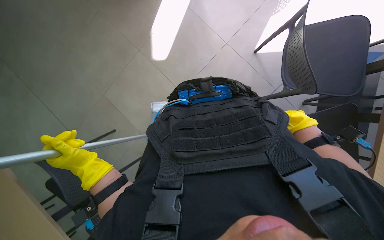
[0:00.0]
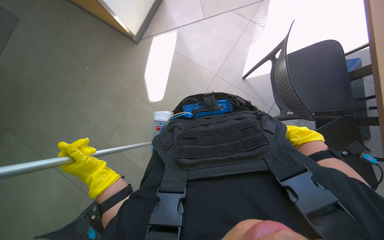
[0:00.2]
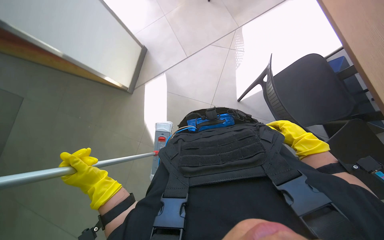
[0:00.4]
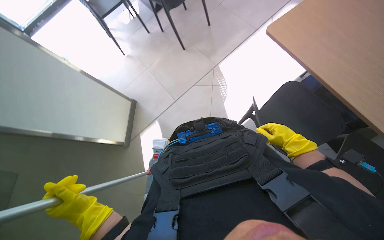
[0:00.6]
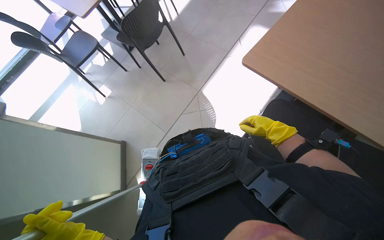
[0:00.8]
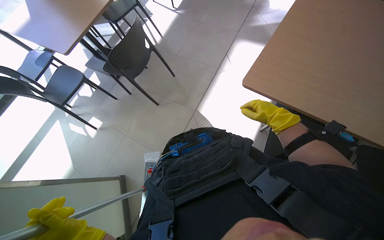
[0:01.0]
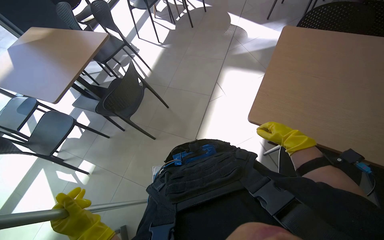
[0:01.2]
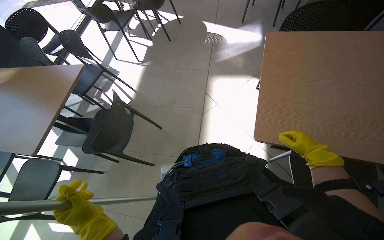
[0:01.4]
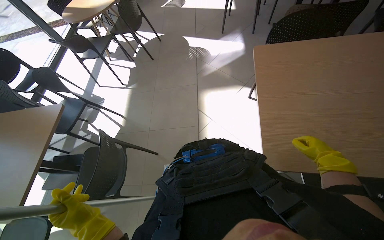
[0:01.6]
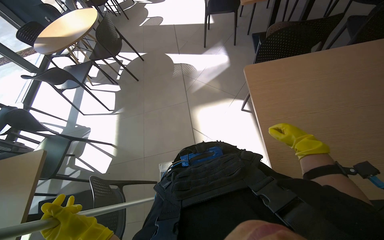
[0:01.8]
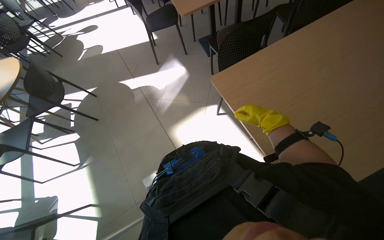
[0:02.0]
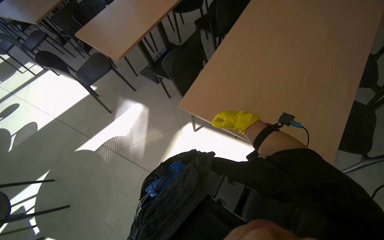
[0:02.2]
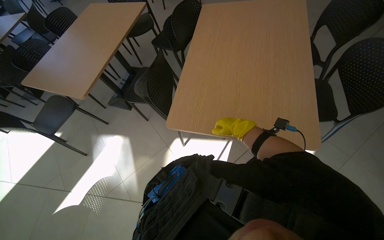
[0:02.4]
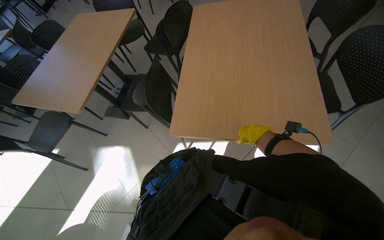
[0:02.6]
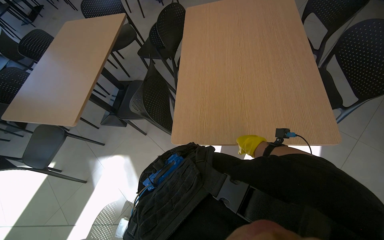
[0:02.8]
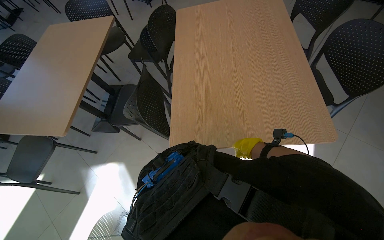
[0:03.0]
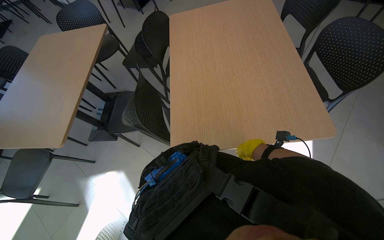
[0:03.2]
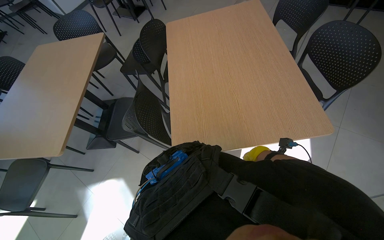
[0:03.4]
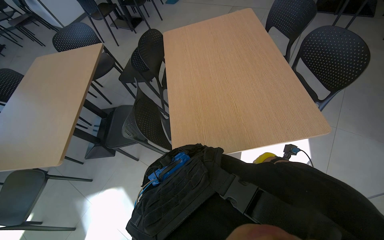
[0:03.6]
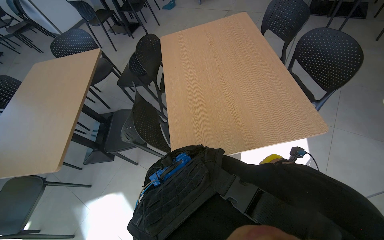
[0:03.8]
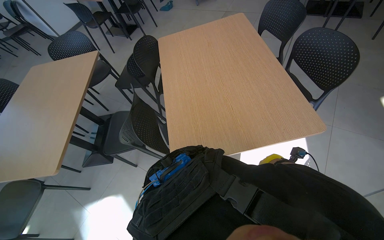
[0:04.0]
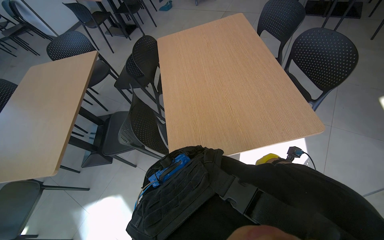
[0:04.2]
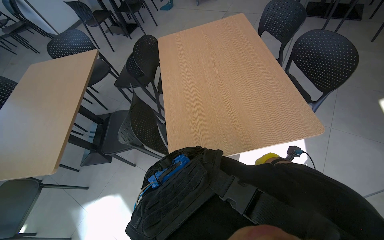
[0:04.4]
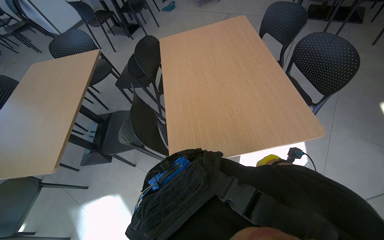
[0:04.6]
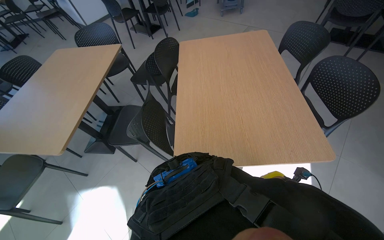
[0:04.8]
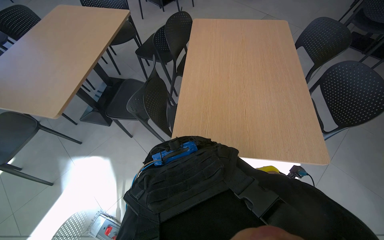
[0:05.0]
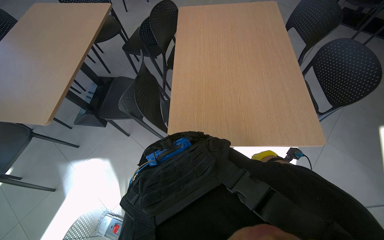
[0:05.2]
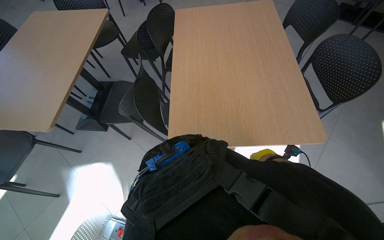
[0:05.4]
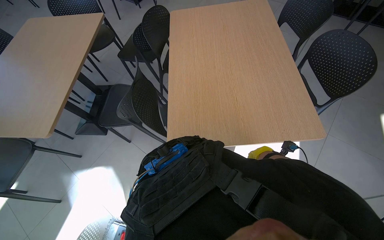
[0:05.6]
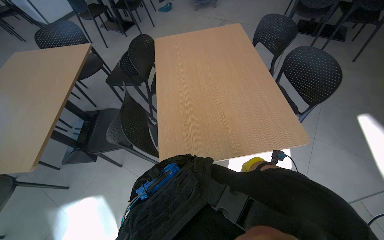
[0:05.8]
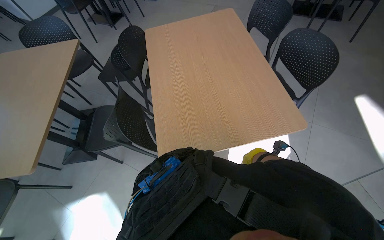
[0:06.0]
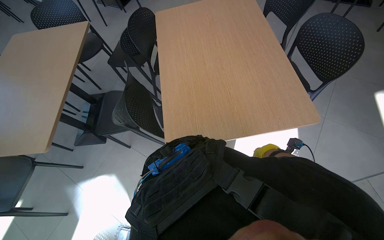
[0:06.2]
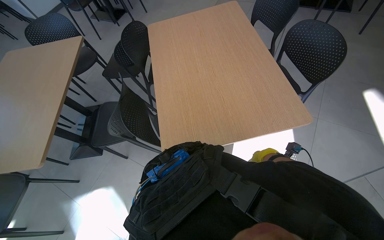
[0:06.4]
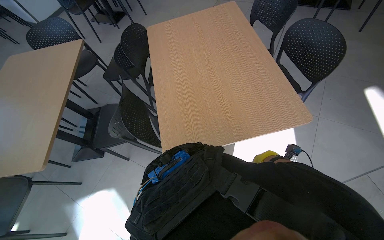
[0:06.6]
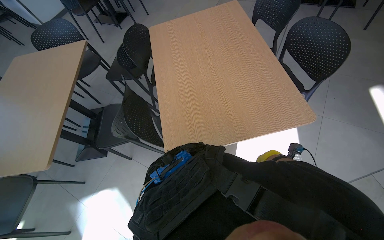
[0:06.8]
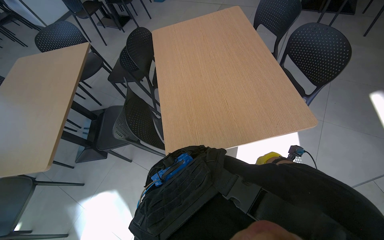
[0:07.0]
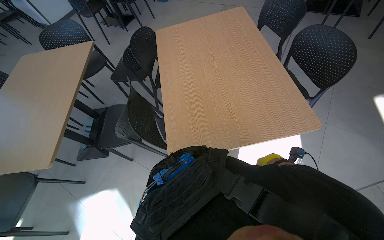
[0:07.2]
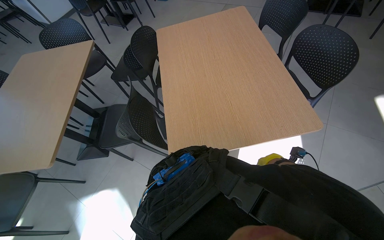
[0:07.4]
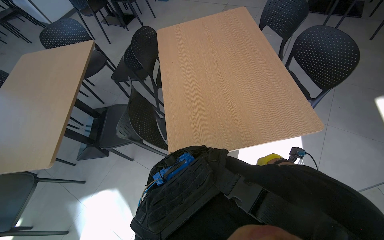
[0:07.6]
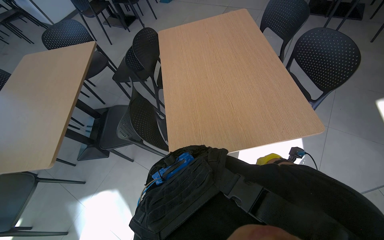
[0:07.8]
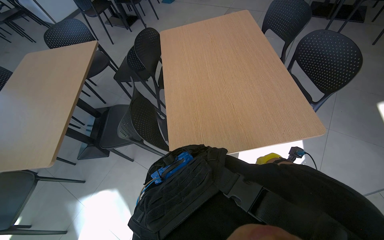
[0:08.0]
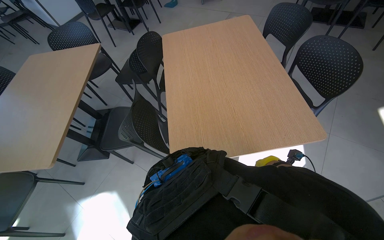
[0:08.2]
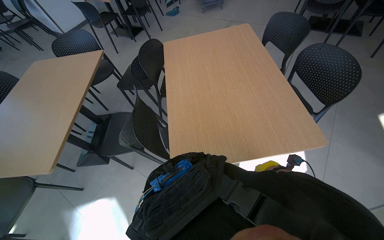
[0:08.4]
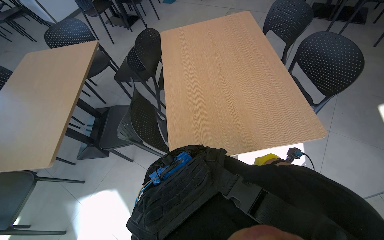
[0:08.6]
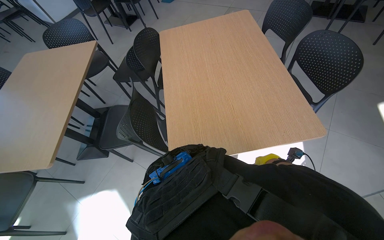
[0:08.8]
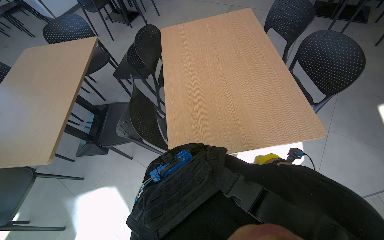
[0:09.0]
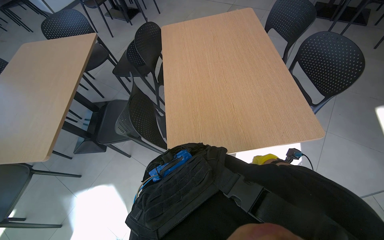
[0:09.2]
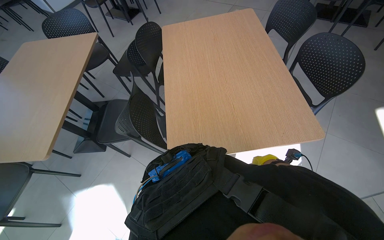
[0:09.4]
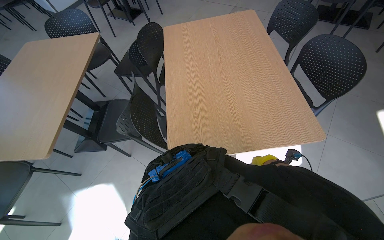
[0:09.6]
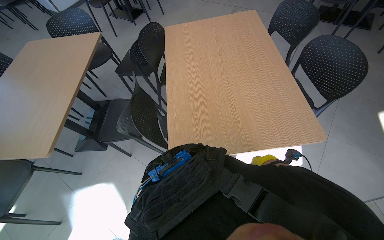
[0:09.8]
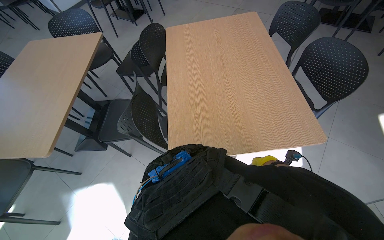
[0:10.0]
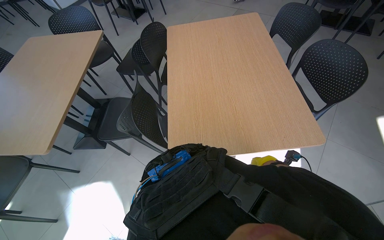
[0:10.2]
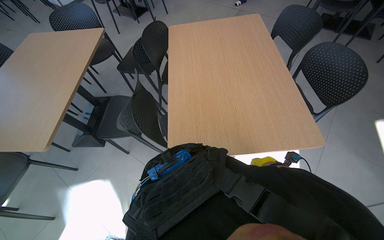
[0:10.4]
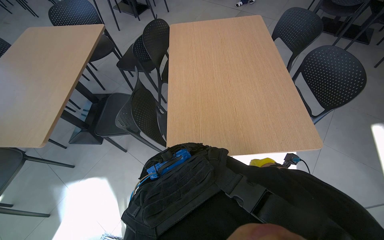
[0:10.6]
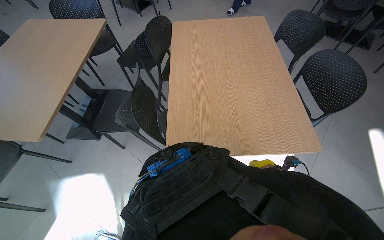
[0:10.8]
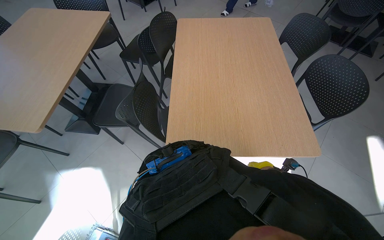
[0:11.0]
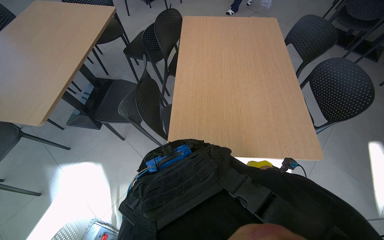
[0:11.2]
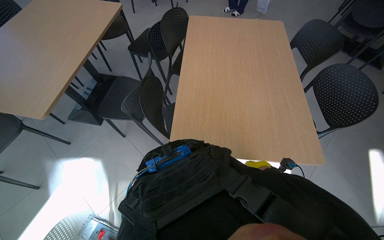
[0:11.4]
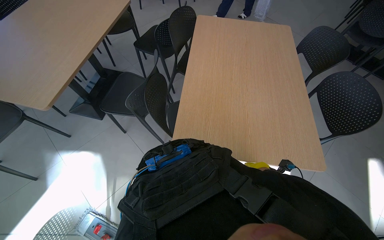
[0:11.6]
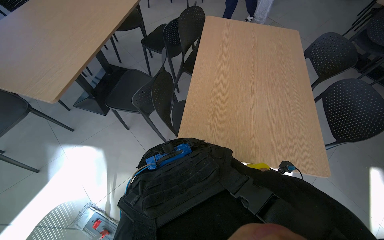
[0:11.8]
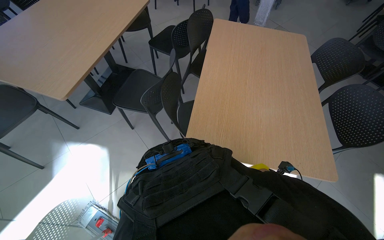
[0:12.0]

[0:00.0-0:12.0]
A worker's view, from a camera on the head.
Job: mopping floor.
The whole recording: Mopping floor. The worker mops the floor with a flat mop, occasionally rinsing and wringing the mop head.
0:00.0 to 0:01.6: The camera is carried some 50 cm. The head turns to the right by some 55 degrees. The view tilts roughly 35 degrees upward.
0:01.6 to 0:03.0: The wearer moves some 60 cm. The wearer looks approximately 95 degrees further to the right. The camera pitches upward, by about 15 degrees.

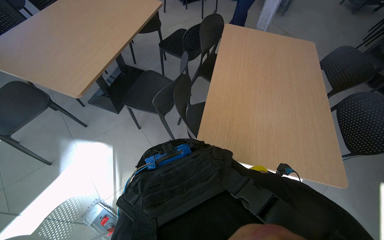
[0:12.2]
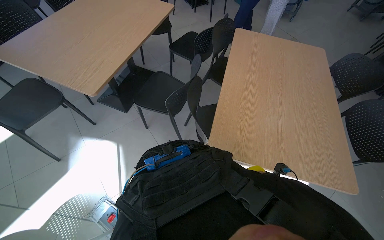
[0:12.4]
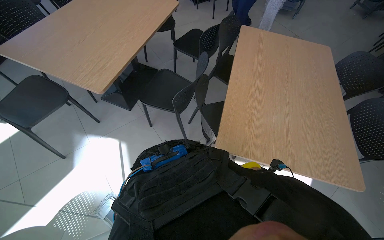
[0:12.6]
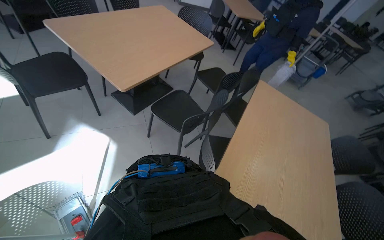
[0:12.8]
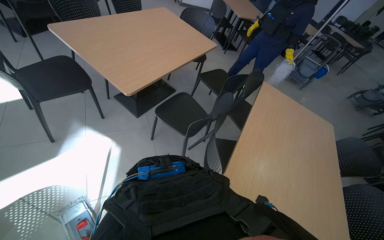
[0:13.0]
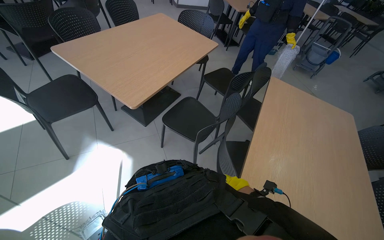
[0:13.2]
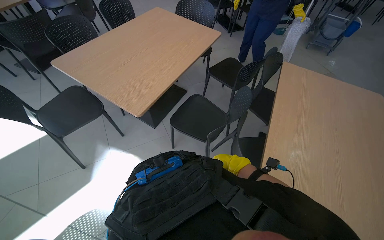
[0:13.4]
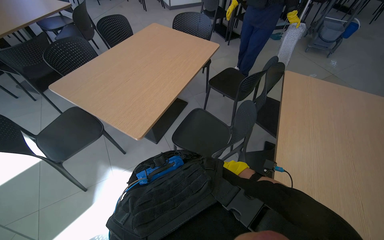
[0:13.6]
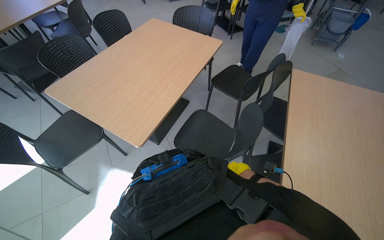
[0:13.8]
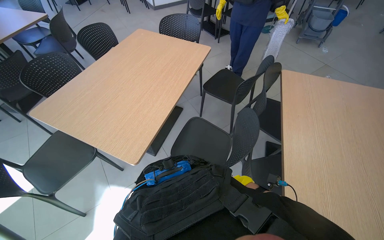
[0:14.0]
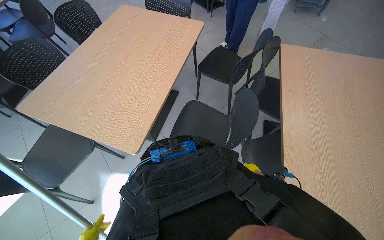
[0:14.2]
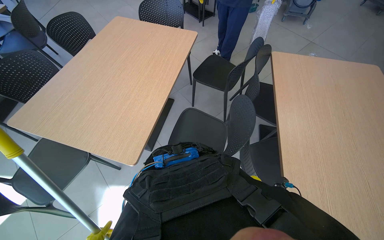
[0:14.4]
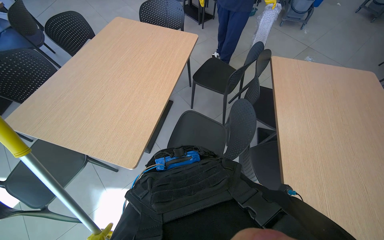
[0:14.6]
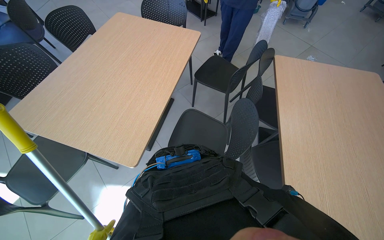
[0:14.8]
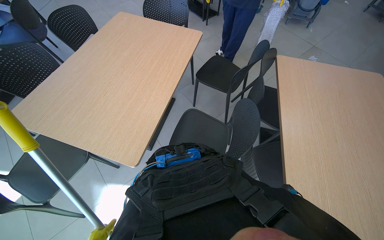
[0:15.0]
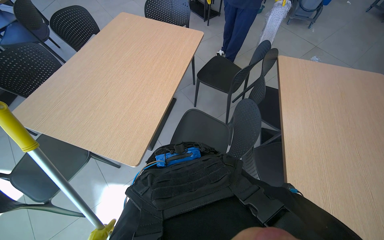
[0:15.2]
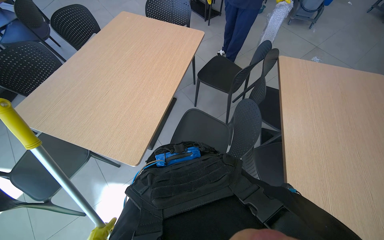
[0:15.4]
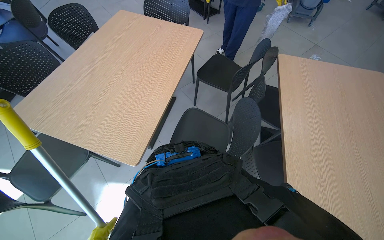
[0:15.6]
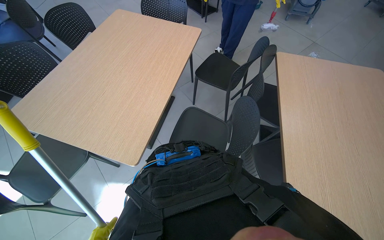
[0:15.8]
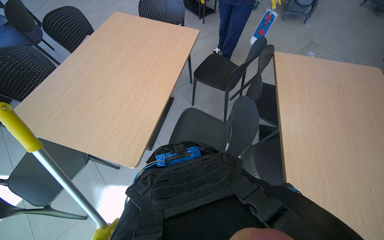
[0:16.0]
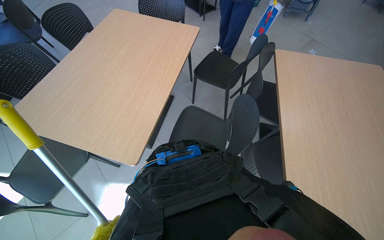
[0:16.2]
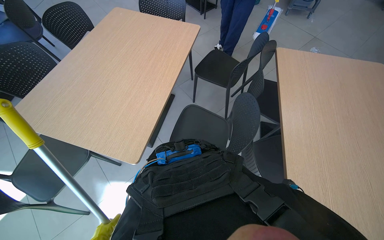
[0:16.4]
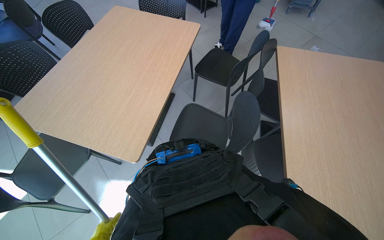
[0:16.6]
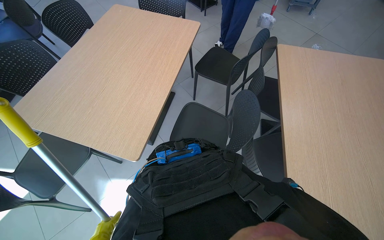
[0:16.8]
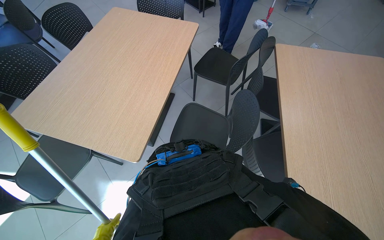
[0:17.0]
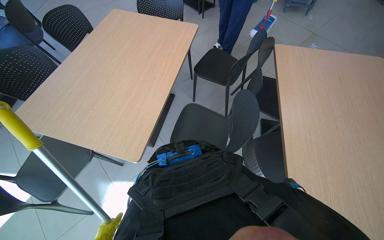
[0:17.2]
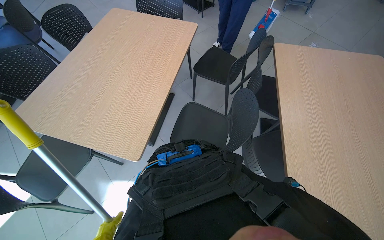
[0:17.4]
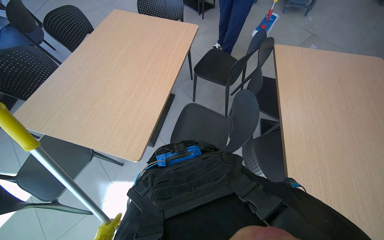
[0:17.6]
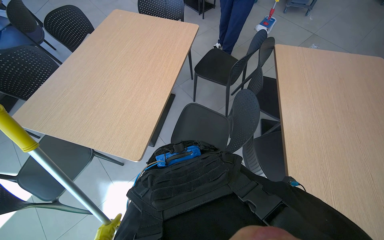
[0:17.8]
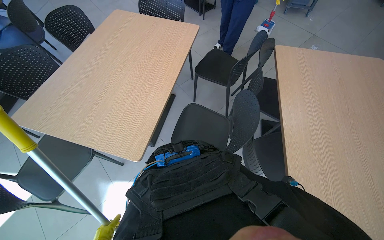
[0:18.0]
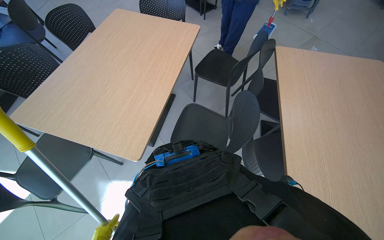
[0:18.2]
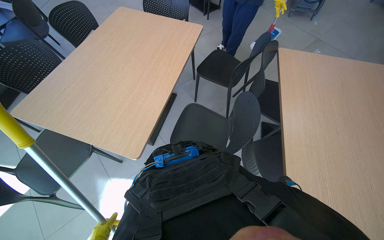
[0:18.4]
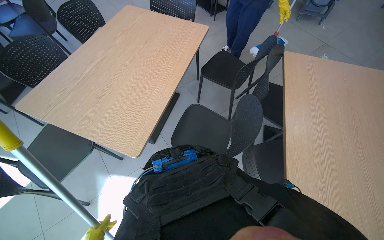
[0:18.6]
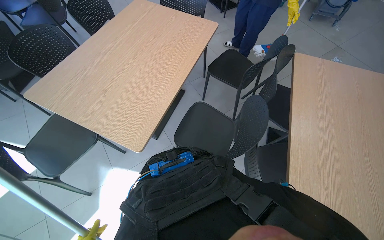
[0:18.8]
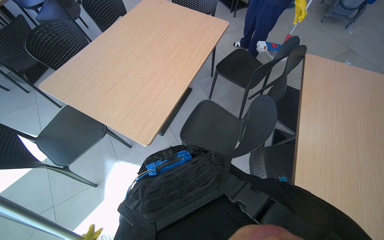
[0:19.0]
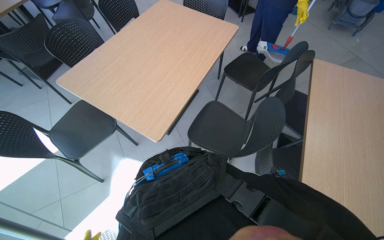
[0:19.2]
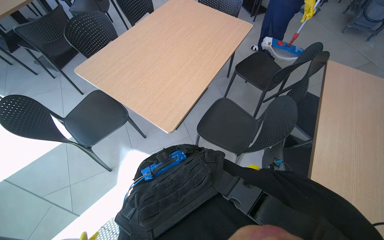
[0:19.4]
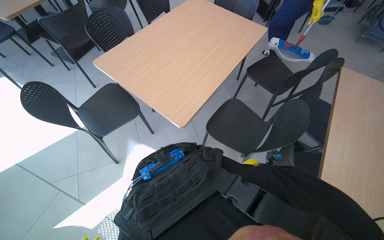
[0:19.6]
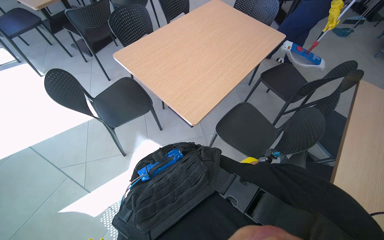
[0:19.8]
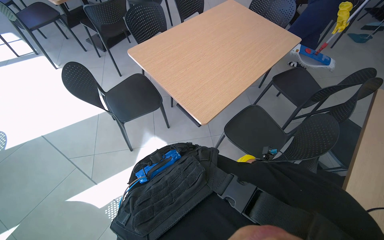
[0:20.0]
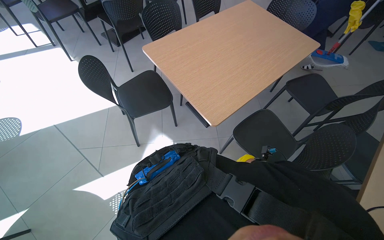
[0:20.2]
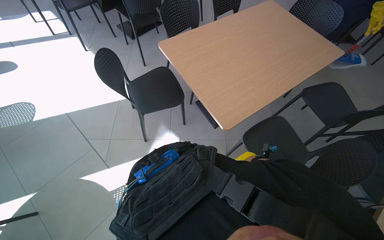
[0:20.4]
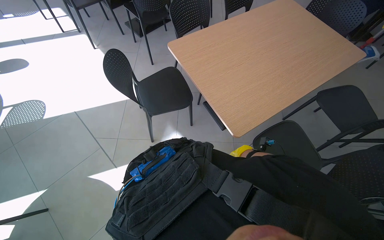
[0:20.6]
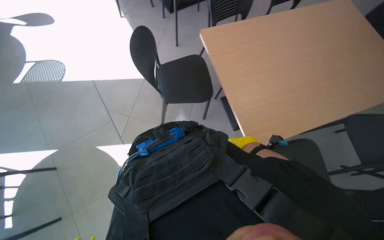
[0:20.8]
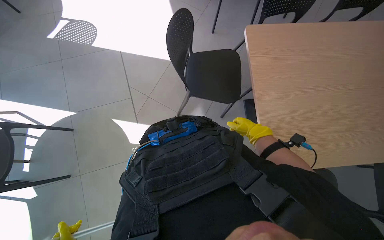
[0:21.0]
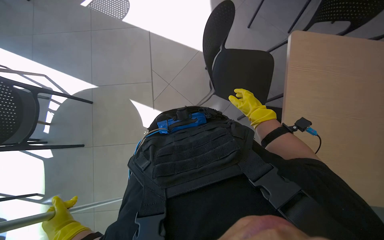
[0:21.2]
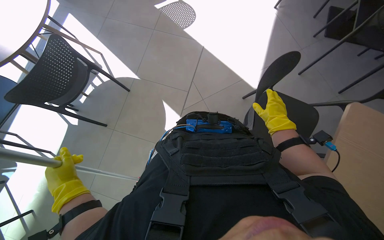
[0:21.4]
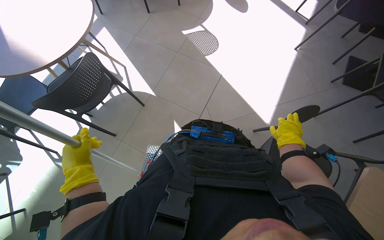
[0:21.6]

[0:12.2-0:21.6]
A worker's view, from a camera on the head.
Job: mopping floor.
The whole recording: Mopping floor. The worker mops the floor with a flat mop, occasionally rinsing and wringing the mop head.
0:18.4 to 0:20.0: The wearer's head swings about 30 degrees to the left.
0:20.0 to 0:21.6: The head rotates some 85 degrees to the left.
